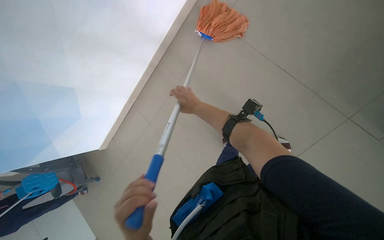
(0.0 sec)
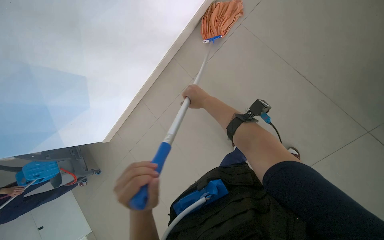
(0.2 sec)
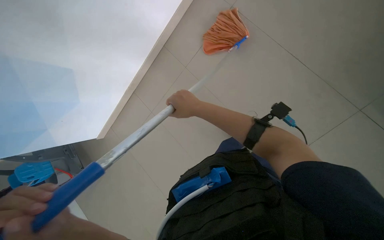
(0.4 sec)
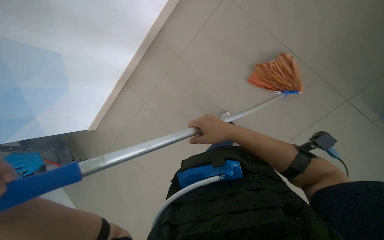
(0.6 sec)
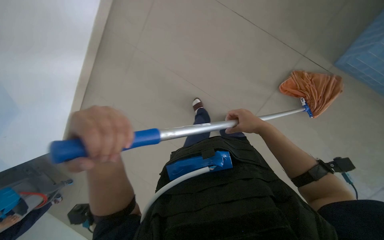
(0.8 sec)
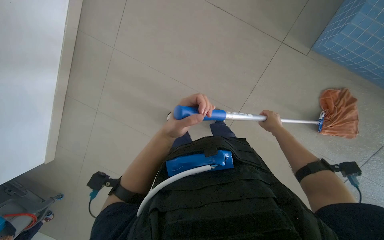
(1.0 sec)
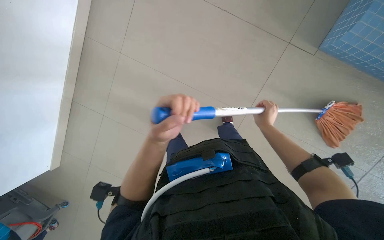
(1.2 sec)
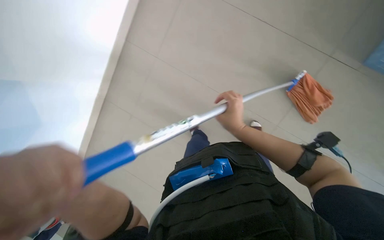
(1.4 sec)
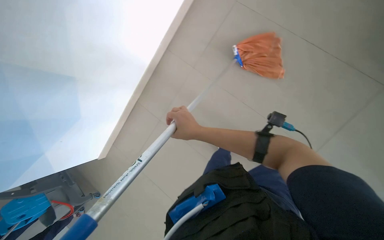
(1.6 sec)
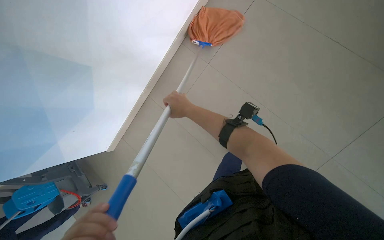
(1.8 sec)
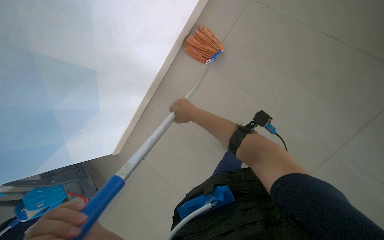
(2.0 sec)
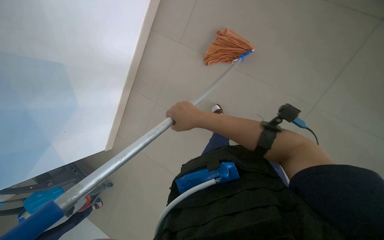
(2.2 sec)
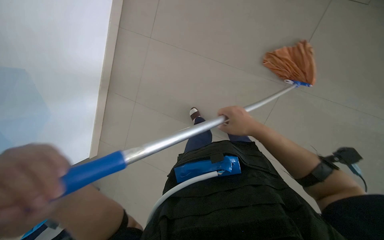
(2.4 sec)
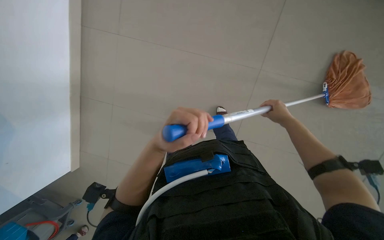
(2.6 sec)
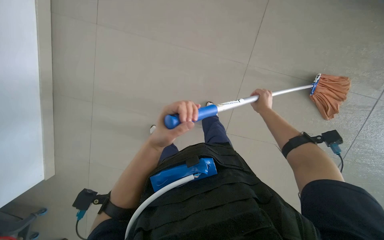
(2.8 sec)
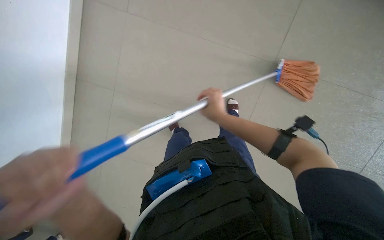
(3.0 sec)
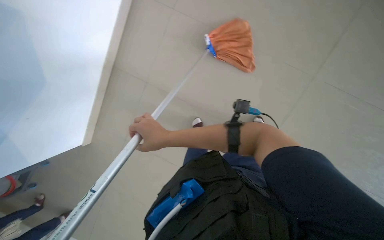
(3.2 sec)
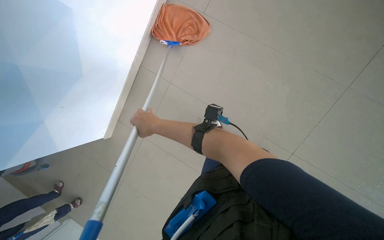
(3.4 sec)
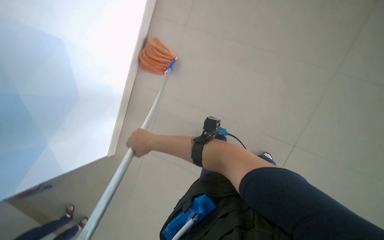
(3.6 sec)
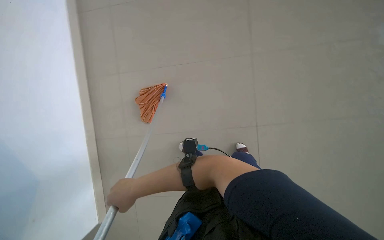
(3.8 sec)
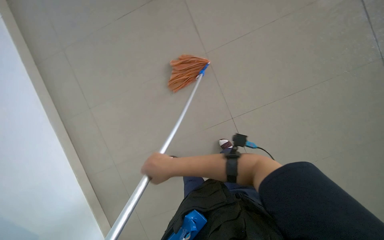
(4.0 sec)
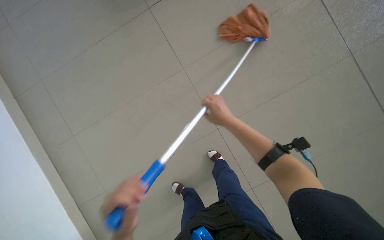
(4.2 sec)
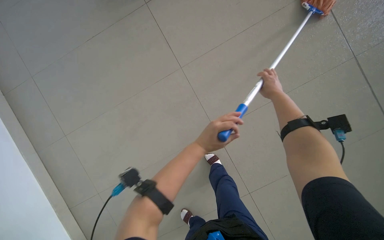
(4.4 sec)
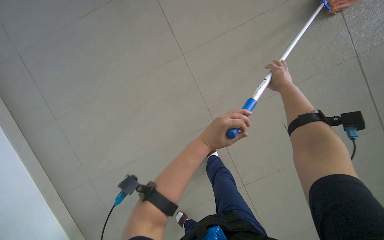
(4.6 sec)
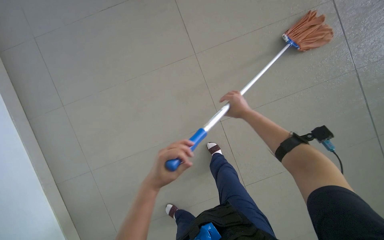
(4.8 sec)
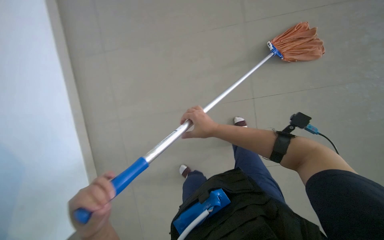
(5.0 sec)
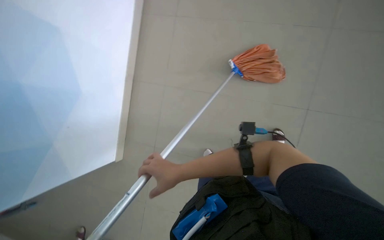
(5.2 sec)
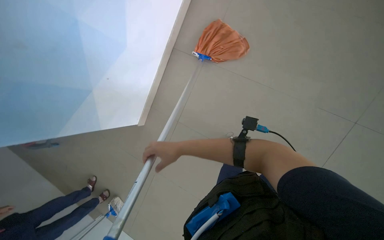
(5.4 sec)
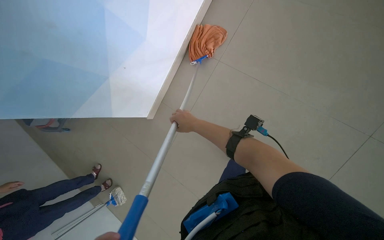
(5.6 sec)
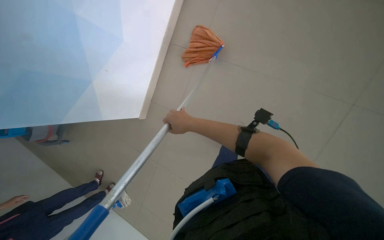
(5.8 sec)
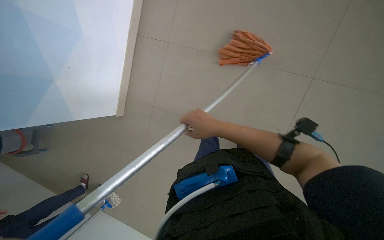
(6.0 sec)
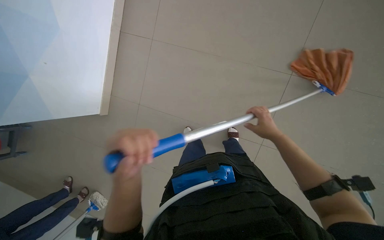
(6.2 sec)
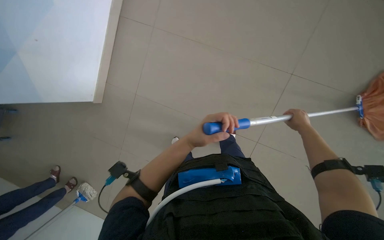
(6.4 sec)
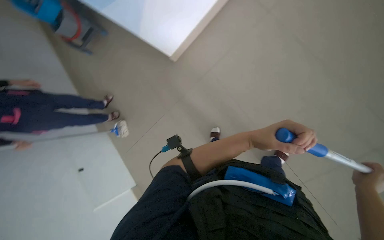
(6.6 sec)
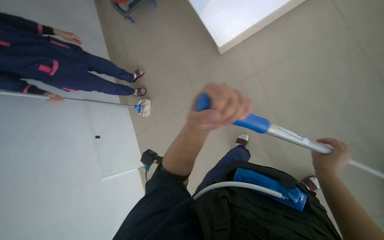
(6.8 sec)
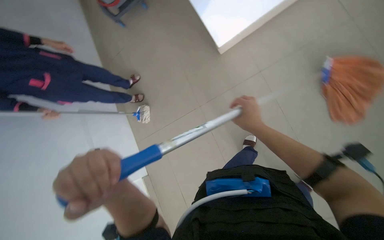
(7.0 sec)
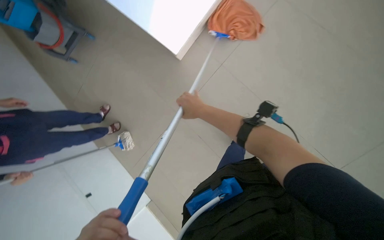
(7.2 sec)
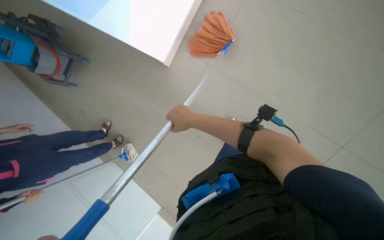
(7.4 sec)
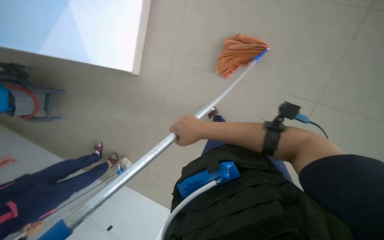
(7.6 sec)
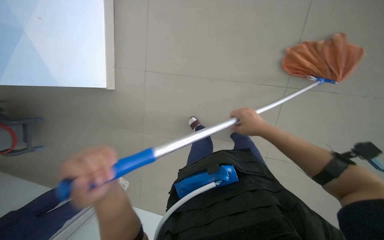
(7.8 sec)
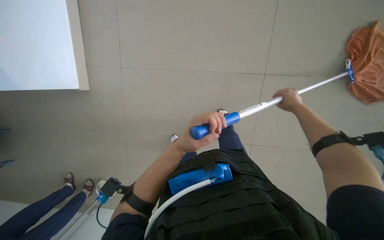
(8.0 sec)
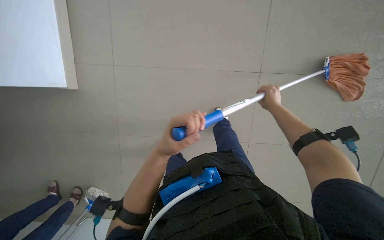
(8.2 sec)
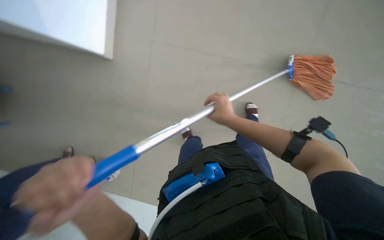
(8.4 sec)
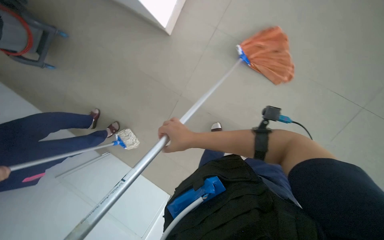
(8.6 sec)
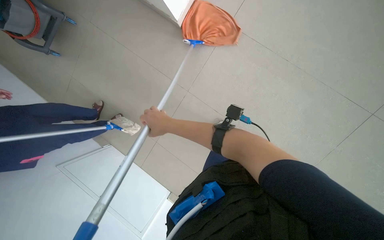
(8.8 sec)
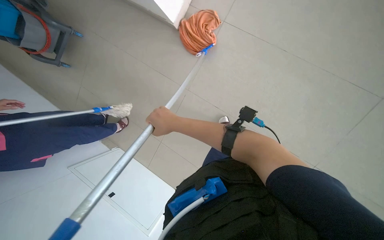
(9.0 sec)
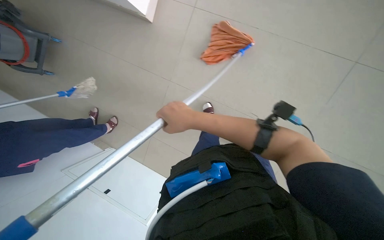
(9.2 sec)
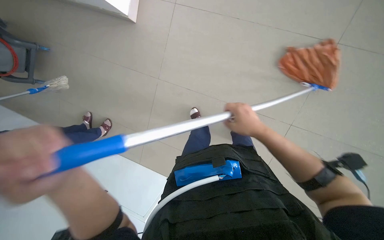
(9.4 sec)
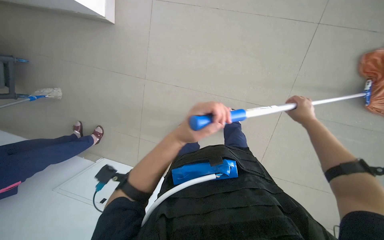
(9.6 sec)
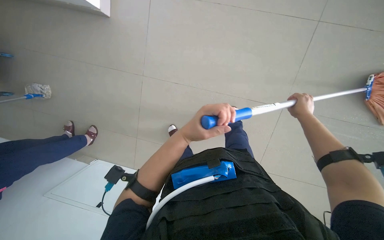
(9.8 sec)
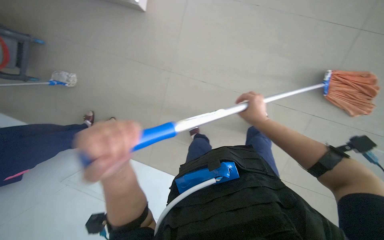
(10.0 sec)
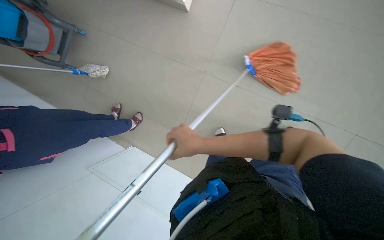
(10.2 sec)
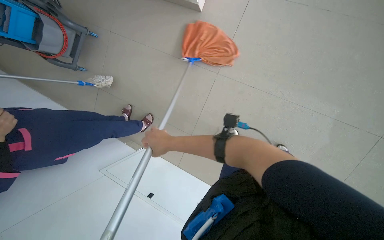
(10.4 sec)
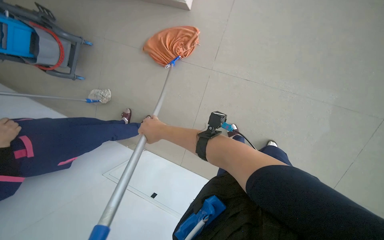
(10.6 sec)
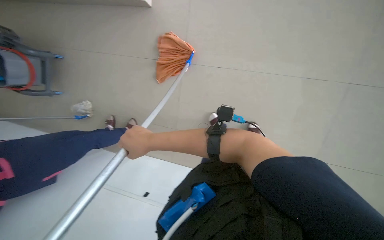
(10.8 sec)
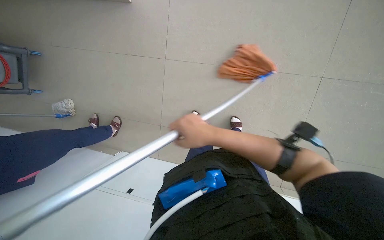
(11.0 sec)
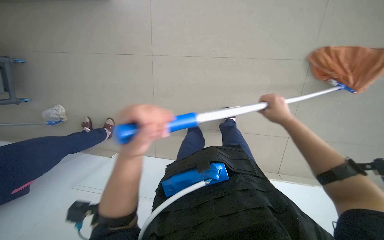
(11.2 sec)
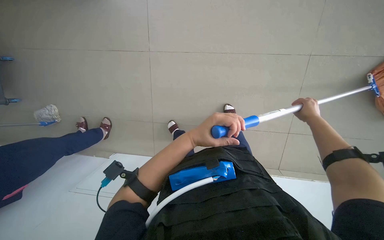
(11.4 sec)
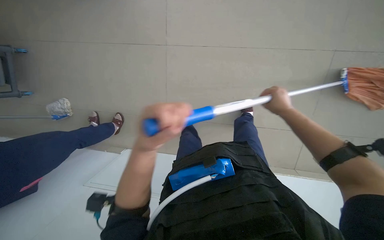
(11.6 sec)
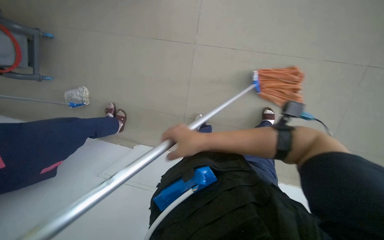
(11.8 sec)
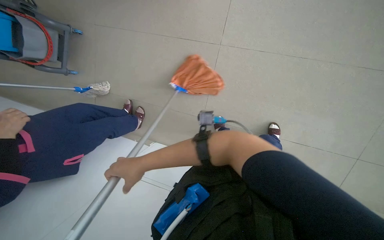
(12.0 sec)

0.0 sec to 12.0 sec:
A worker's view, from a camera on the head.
Job: mopping floor.
The whole recording: Mopping pool deck. The worker mops the tiled floor next to the swimming pool.
1.6 sec to 3.0 sec: The right hand reaches some 30 cm to the right, then returns.
3.0 sec to 4.4 sec: The right hand heads farther from the camera, up the picture and to the right, covering some 30 cm.
4.4 sec to 6.0 sec: The right hand heads to the left, down the picture and nearer to the camera, covering roughly 30 cm.
6.0 sec to 7.6 sec: The scene turns some 35 degrees counterclockwise in the picture.
9.0 sec to 10.4 sec: The right hand heads farther from the camera and down the picture, covering some 15 cm, and goes to the right and returns, about 50 cm each way.

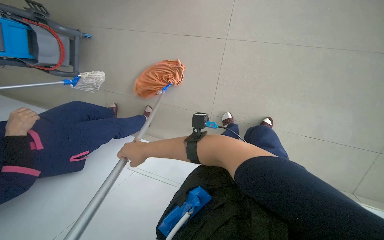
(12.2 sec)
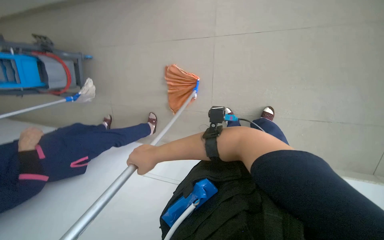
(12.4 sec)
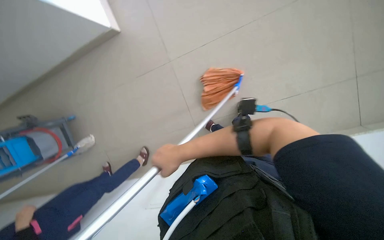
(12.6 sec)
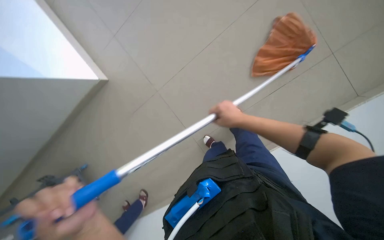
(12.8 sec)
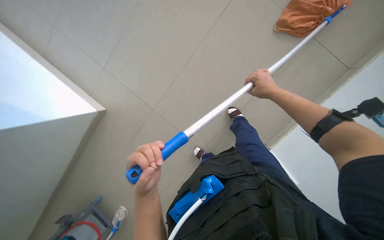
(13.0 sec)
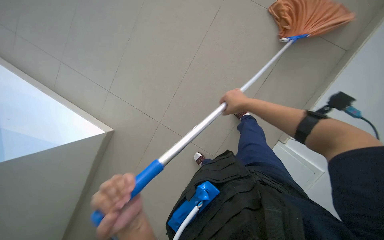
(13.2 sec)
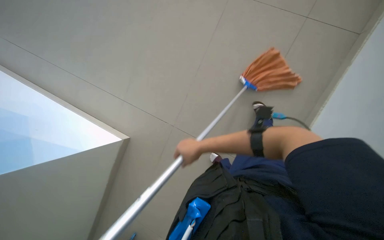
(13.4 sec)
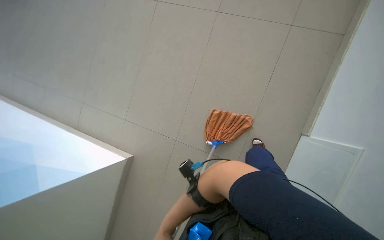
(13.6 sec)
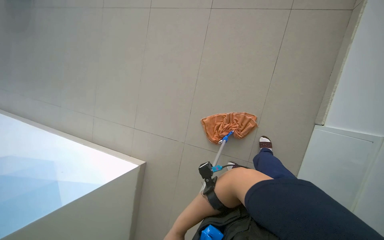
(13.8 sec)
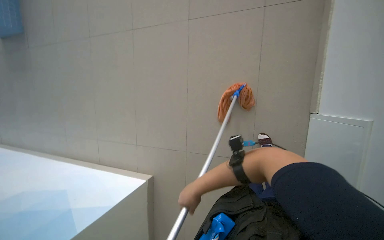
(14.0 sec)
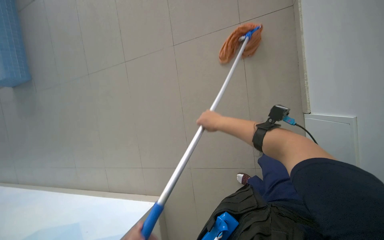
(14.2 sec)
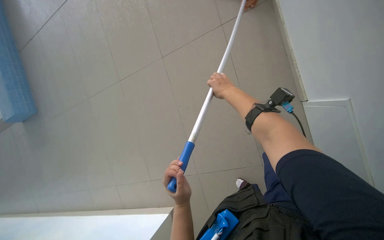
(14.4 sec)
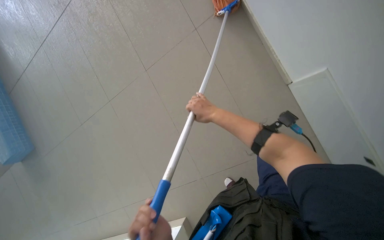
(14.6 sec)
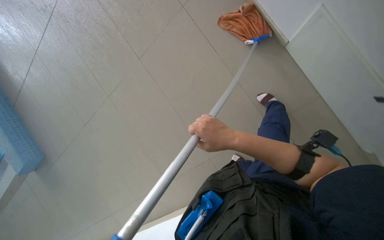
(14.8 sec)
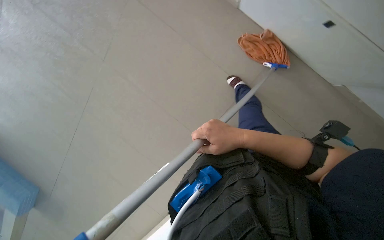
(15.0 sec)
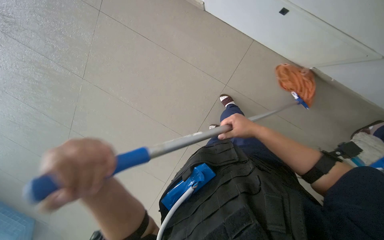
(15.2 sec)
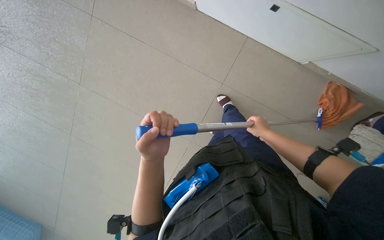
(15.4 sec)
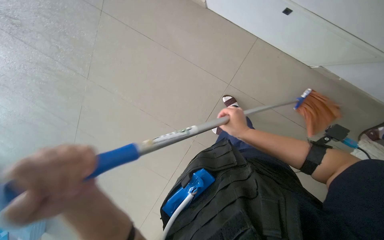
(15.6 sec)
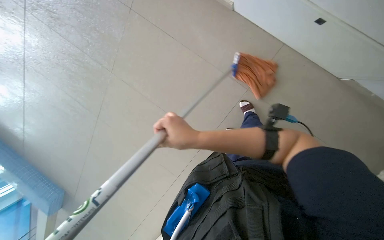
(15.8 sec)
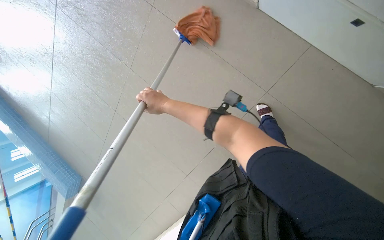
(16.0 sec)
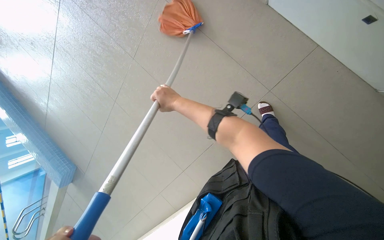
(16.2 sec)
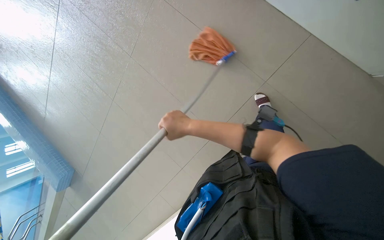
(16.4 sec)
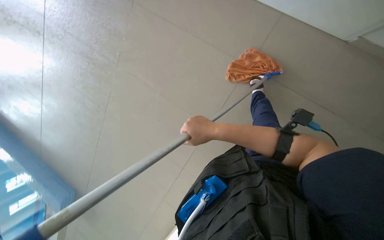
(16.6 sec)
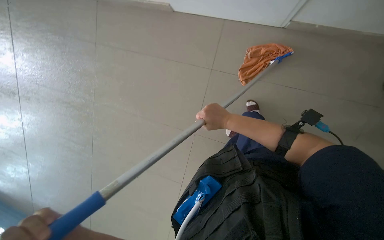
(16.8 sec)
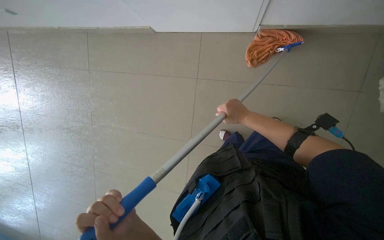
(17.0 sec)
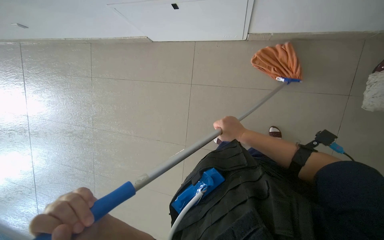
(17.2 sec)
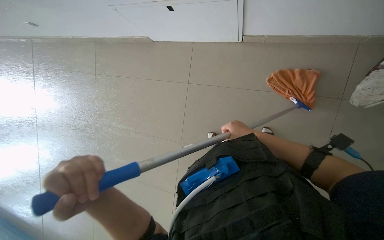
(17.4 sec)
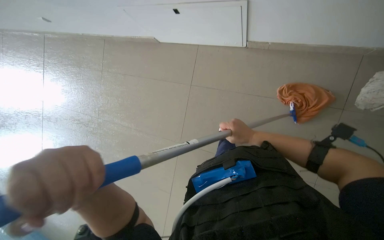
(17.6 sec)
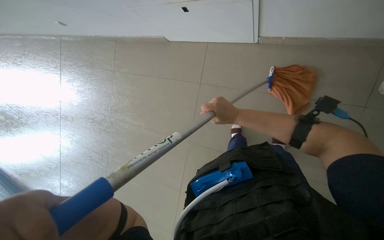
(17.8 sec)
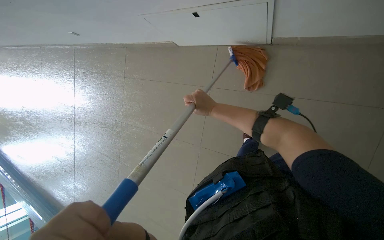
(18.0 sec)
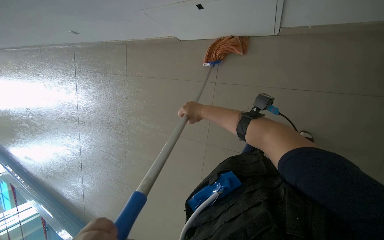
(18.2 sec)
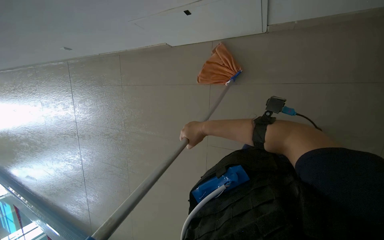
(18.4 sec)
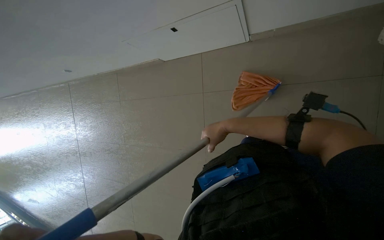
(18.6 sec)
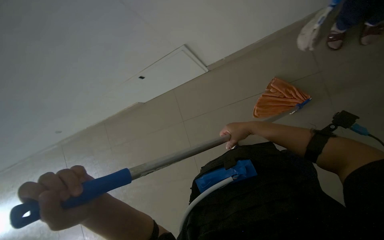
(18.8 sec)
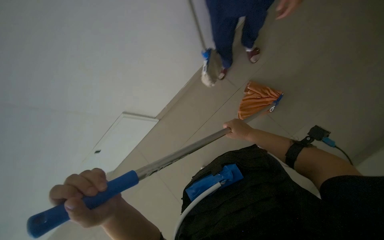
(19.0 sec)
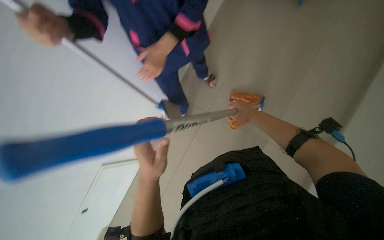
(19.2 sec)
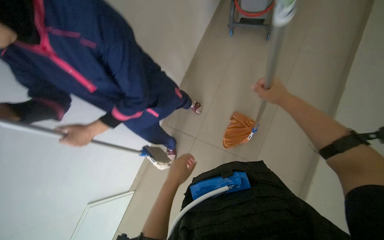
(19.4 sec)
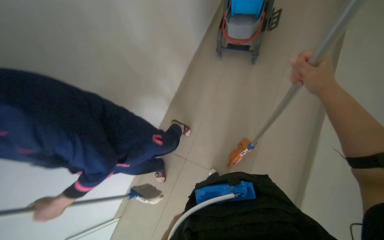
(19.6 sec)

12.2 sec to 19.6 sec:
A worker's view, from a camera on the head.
Job: mopping floor.
The whole recording: Mopping pool deck. The worker mops the tiled floor next to the swimming pool.
12.2 sec to 13.6 sec: The view tips upward by some 35 degrees. The scene turns approximately 40 degrees counterclockwise in the picture.
13.6 sec to 15.2 sec: The scene rotates counterclockwise by about 70 degrees.
15.2 sec to 16.6 sec: The right hand goes left and right, some 35 cm each way, reversing 2 times.
16.6 sec to 18.2 sec: The head travels about 40 cm. The wearer looks some 15 degrees further upward.
18.2 sec to 19.6 sec: The wearer looks about 20 degrees further upward.
